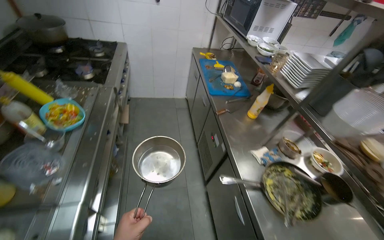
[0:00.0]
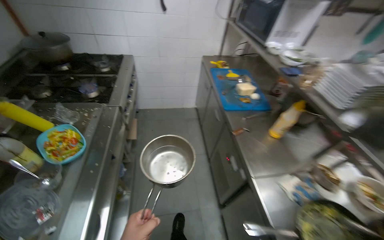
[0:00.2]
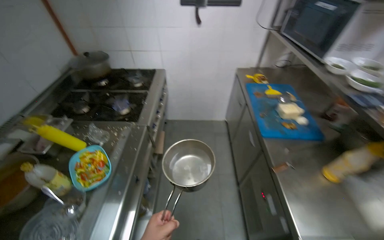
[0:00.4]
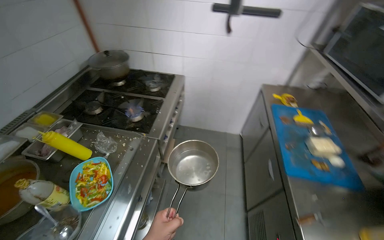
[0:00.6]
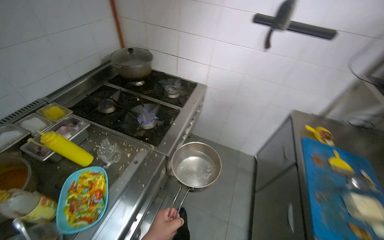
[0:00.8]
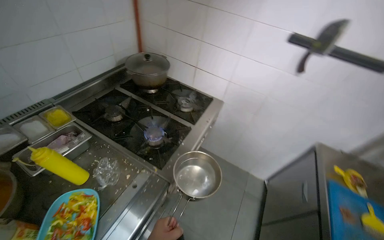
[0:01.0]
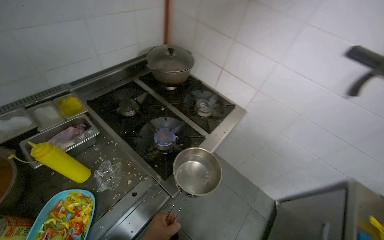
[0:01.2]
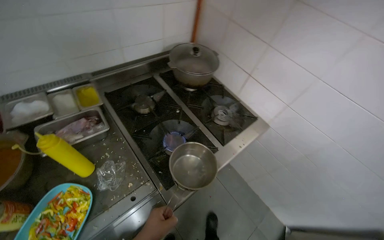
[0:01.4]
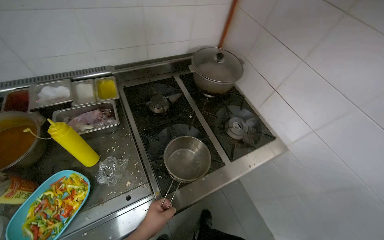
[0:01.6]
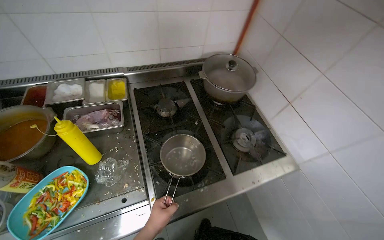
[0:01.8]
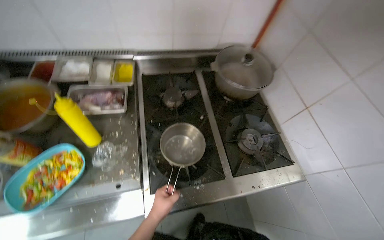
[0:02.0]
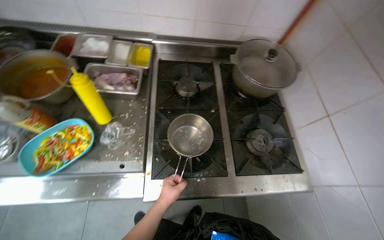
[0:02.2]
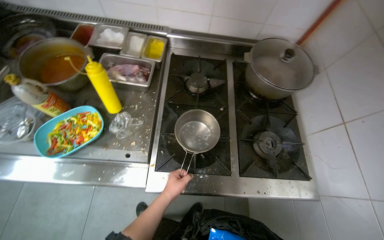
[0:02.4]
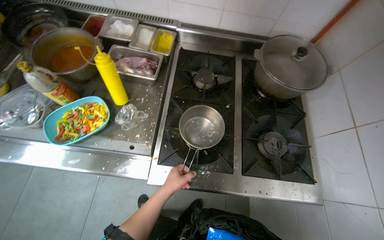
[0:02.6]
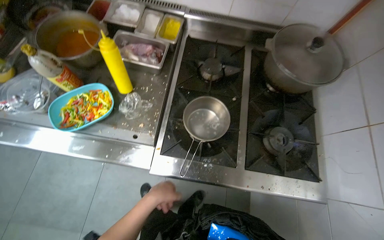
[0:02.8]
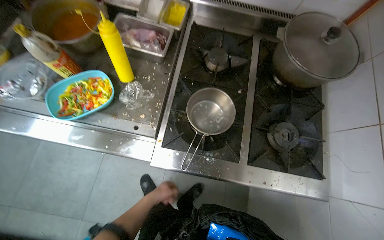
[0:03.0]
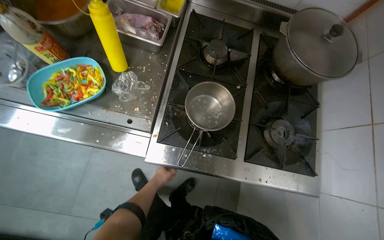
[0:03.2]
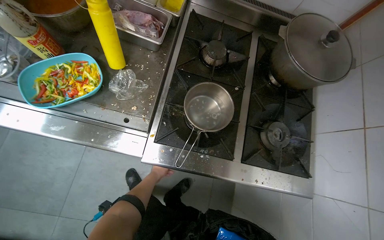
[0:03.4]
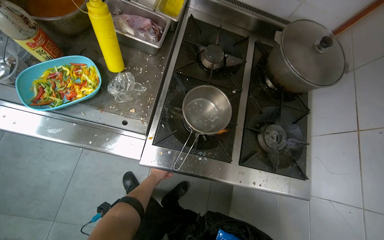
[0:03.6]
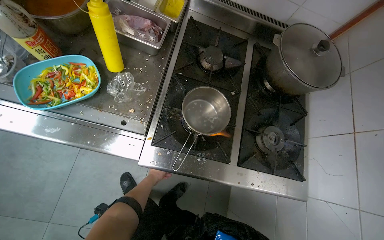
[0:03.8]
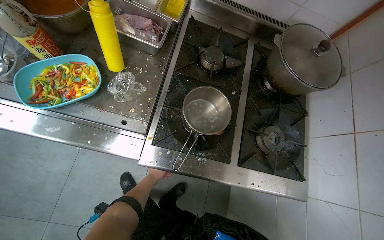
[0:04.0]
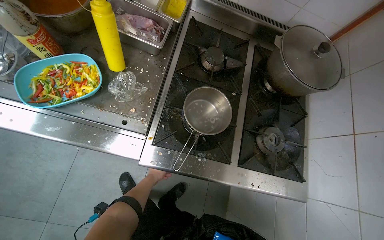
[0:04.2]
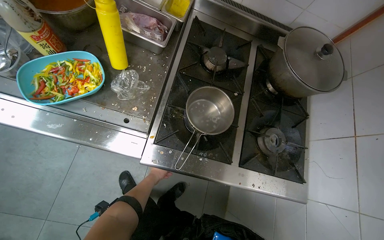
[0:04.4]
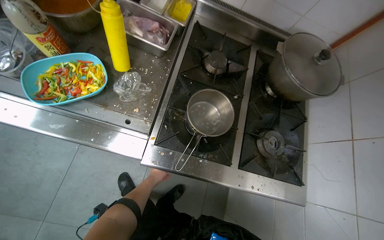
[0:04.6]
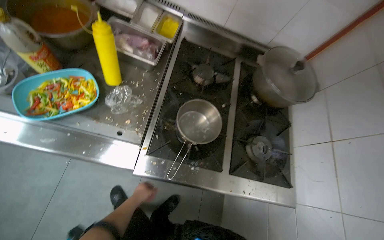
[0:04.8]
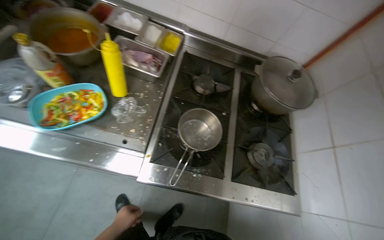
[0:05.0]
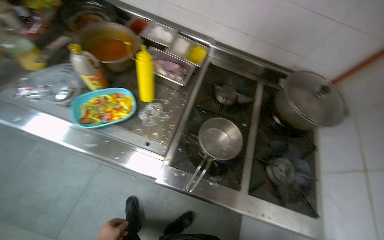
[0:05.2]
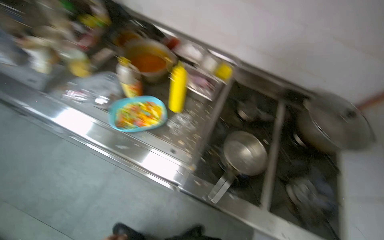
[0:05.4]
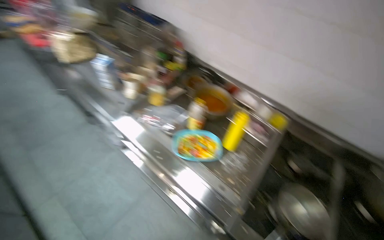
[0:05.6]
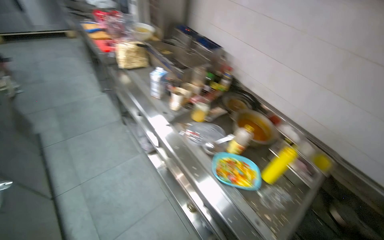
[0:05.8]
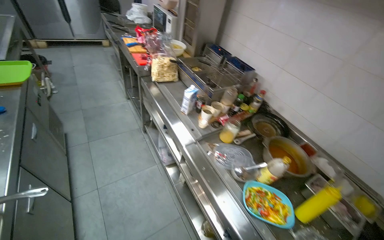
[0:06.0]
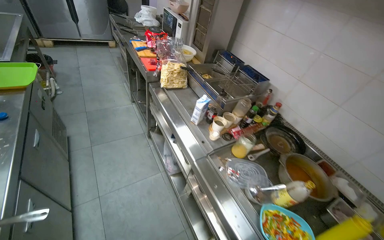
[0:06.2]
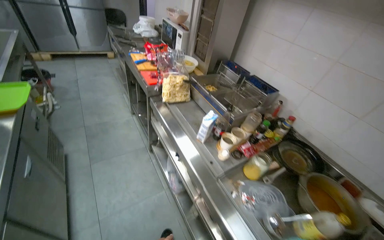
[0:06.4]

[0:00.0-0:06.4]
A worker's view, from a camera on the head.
Job: preparing food.
The whole recording: Boiling Water. The worker fills a pot with water, places it on the stove, and turns on the burner.
0:00.0 to 0:01.6: The wearer moves approximately 1 m. The head rotates about 70 degrees to the left.
0:01.6 to 0:03.2: The head turns to the left by roughly 35 degrees. The wearer looks approximately 15 degrees further downward.

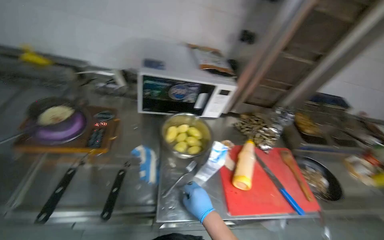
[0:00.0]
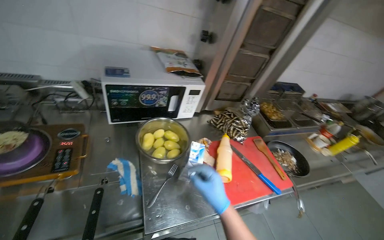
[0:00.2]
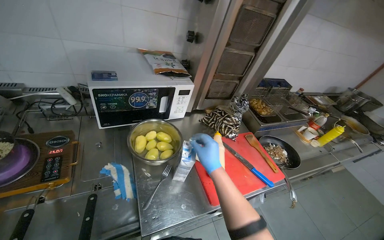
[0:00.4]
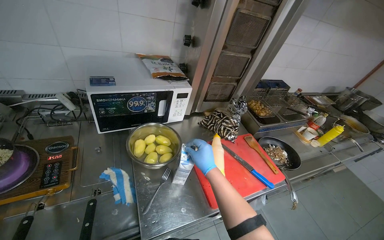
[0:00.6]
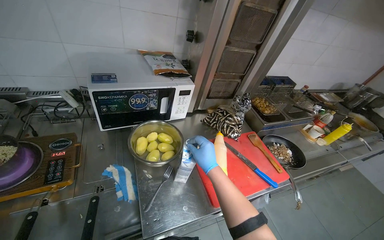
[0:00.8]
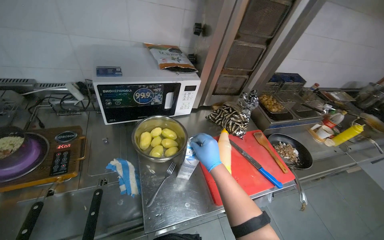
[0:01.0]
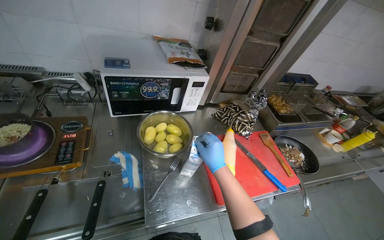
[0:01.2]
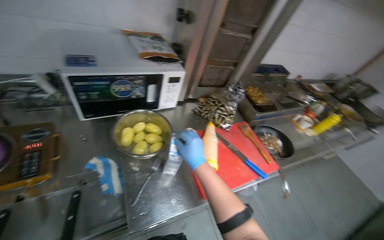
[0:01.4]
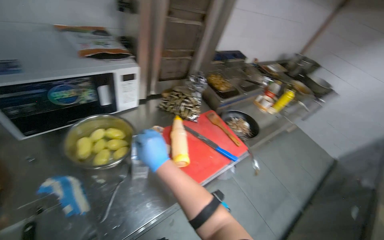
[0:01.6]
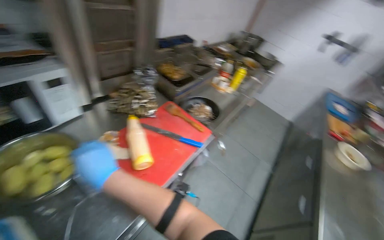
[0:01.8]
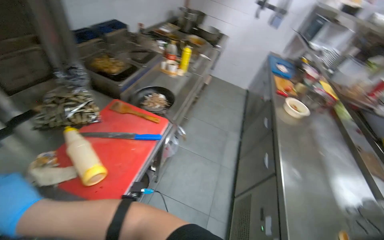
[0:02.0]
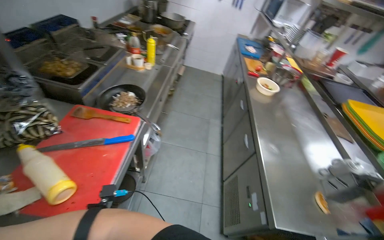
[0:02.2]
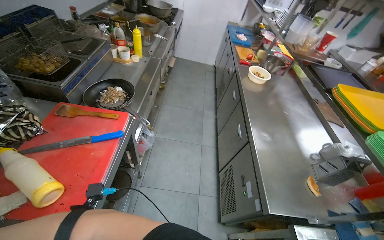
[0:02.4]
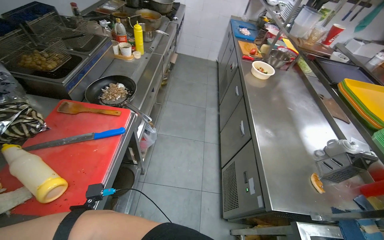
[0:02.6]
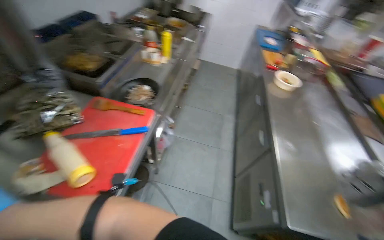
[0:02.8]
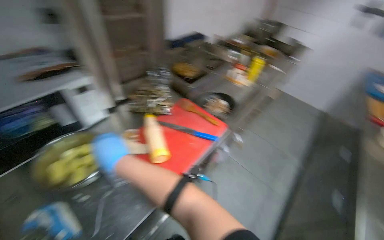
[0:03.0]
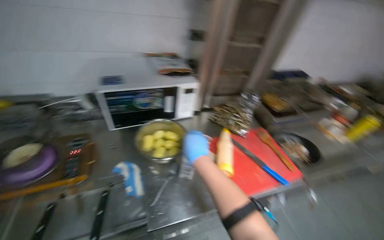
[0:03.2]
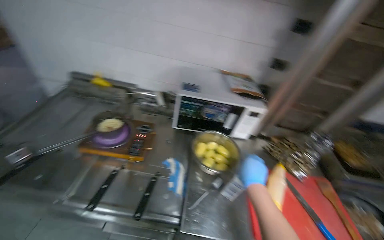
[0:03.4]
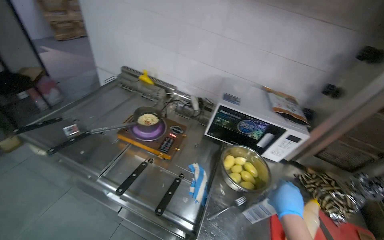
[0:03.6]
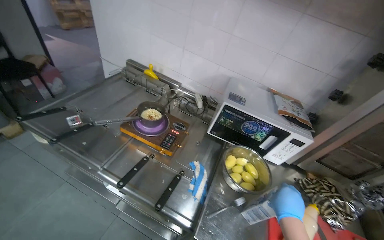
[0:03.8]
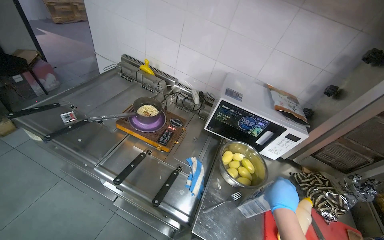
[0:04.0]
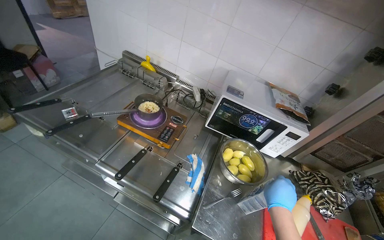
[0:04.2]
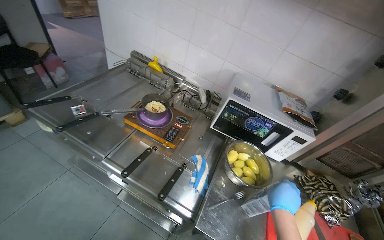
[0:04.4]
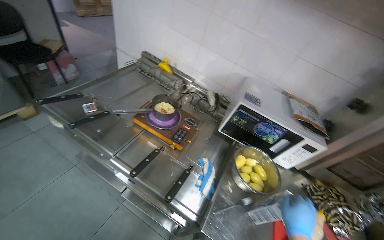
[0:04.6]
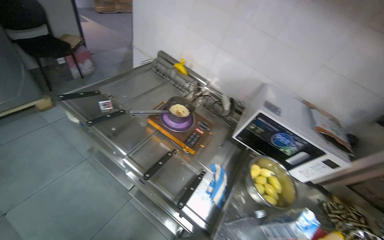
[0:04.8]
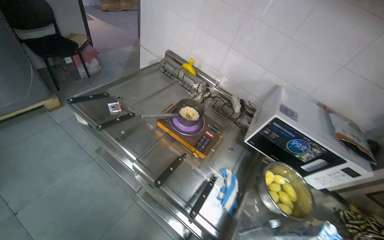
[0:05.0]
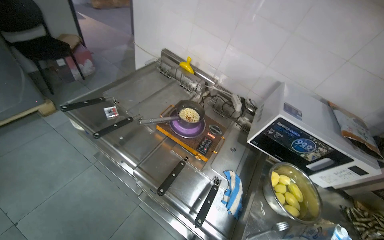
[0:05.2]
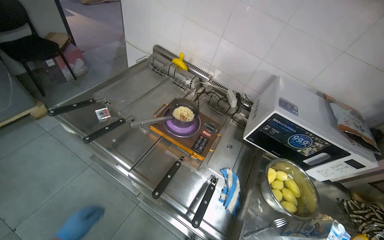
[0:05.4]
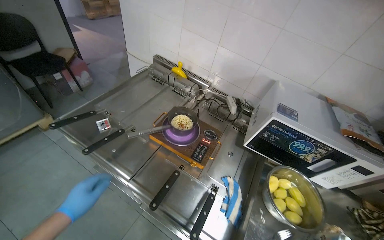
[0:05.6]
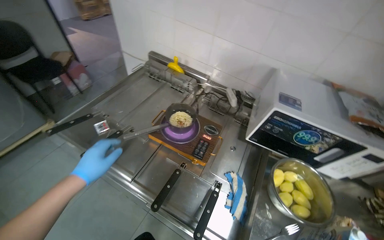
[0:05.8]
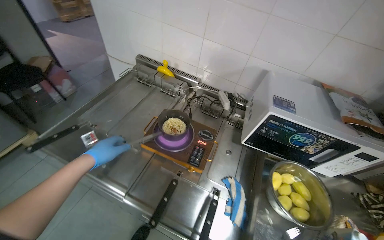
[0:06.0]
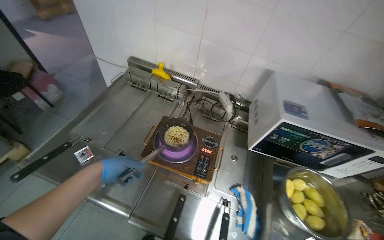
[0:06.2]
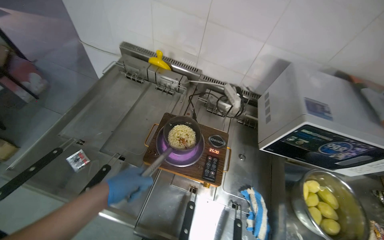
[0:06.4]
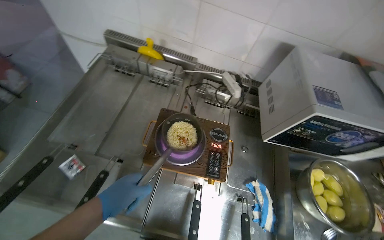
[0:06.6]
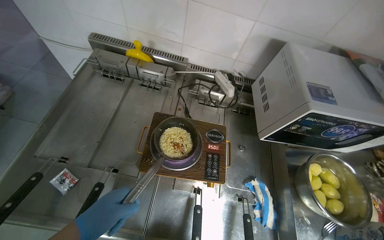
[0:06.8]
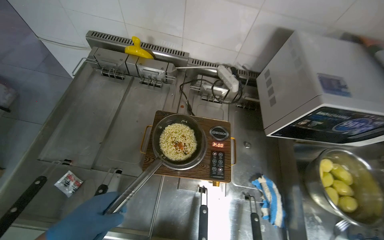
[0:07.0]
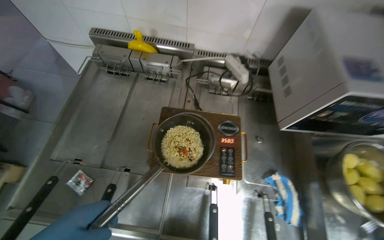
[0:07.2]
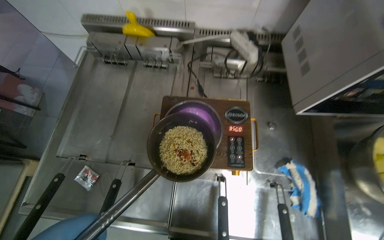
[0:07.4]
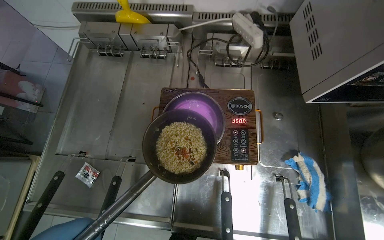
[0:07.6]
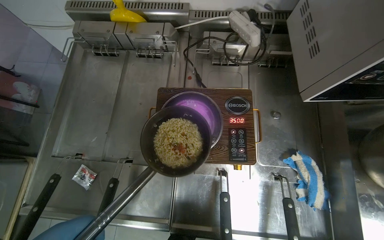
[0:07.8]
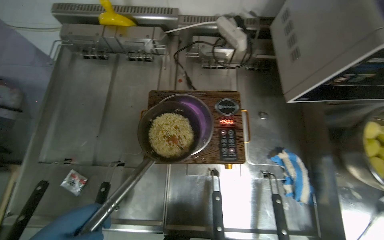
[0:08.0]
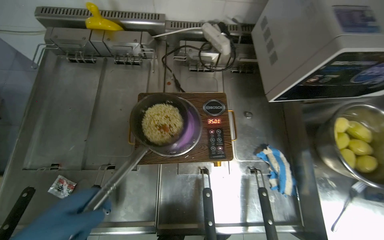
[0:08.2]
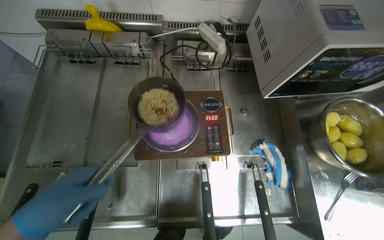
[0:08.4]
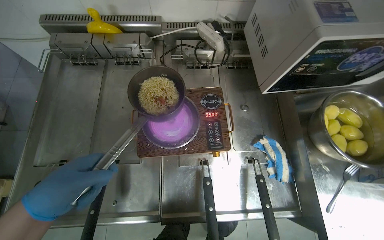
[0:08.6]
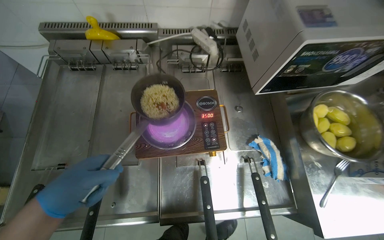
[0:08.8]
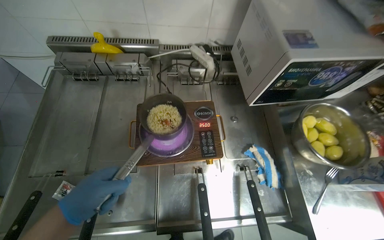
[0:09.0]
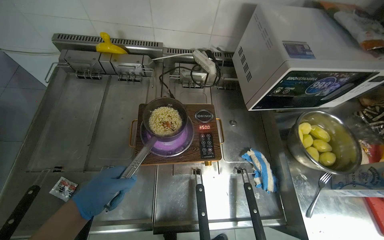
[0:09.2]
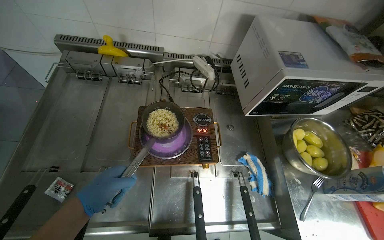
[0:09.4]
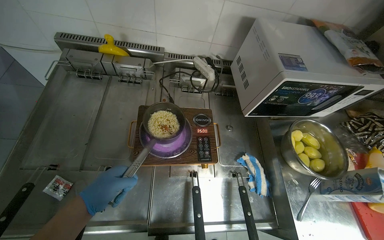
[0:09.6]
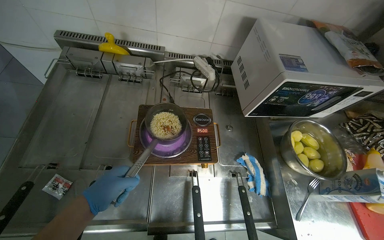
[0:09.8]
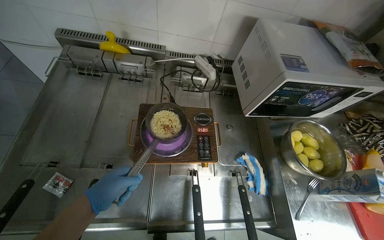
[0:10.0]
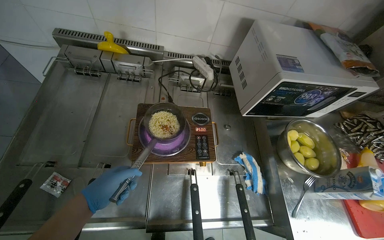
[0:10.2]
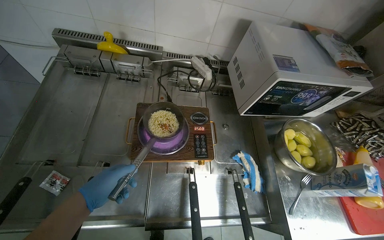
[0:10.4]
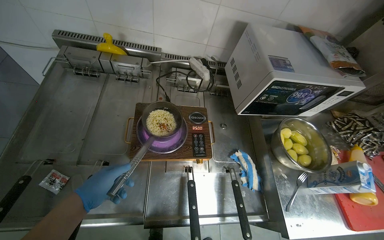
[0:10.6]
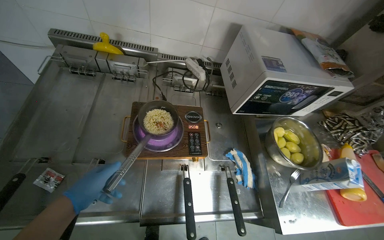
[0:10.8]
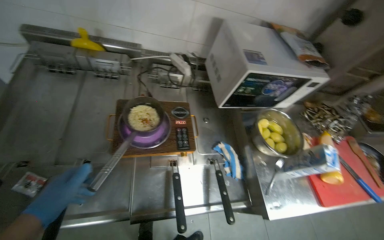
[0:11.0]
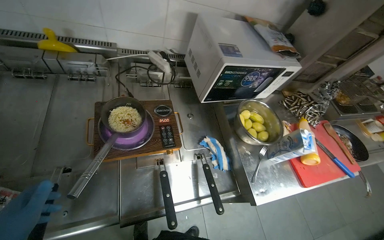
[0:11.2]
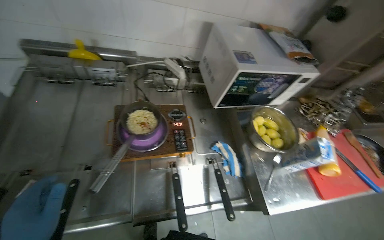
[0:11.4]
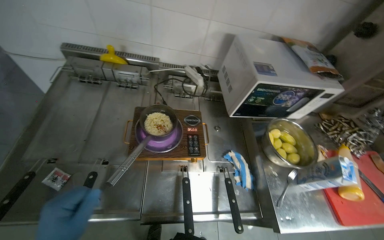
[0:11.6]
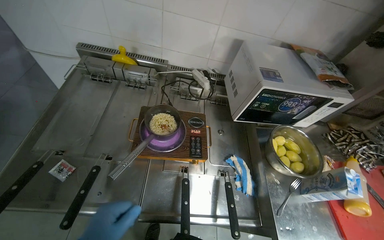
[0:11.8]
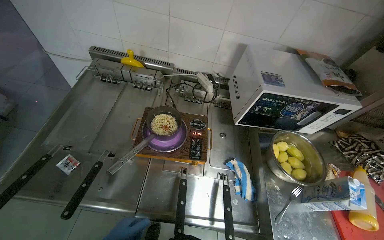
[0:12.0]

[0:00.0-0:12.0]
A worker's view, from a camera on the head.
Job: cooking food.
The whole recording: Stirring noodles in pot. The worker stirs the noodles in the pot with a fork.
0:00.0 to 0:01.6: The wearer looks about 30 degrees further to the right. The right hand moves up the picture, approximately 15 cm.
0:03.0 to 0:04.4: The wearer looks some 75 degrees further to the left. The camera pitches upward, by approximately 10 degrees.
0:06.0 to 0:07.6: The view tips downward by roughly 25 degrees.

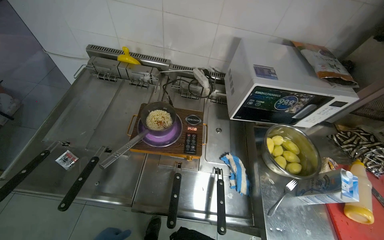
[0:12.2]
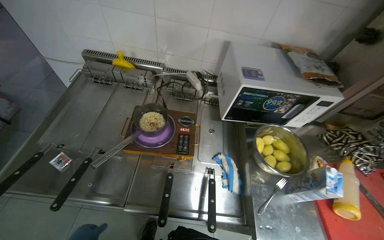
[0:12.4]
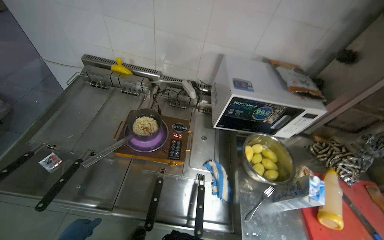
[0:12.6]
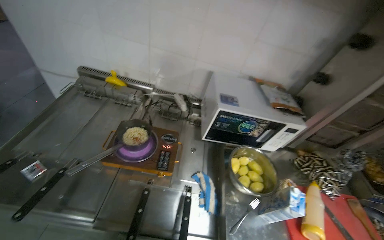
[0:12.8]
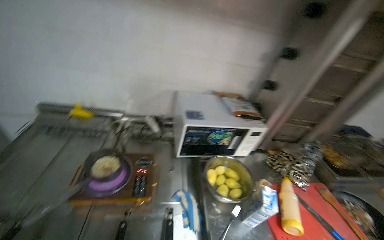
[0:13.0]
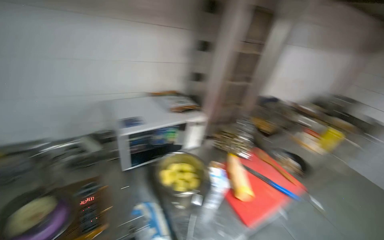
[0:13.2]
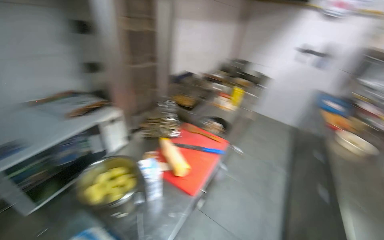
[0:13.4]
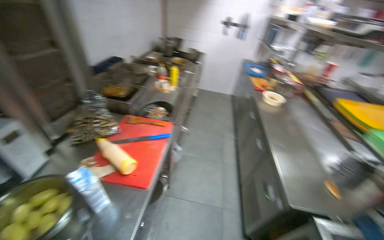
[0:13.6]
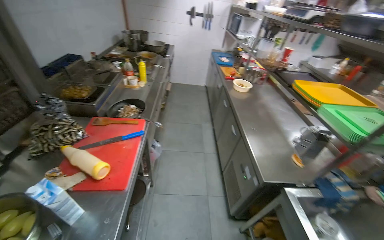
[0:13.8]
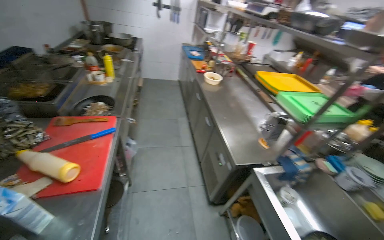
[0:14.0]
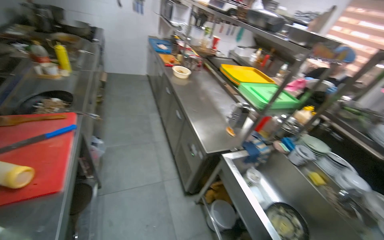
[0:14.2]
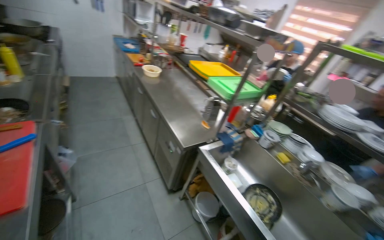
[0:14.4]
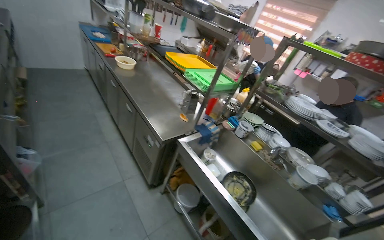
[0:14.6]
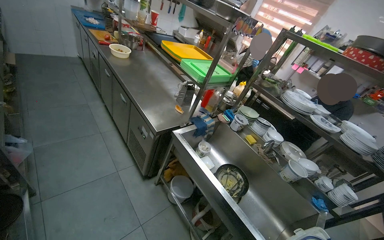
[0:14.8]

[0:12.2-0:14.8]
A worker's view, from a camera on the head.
Job: cooking food.
The whole recording: Stirring noodles in pot. The worker stirs the noodles in the pot with a fork.
0:12.2 to 0:13.4: The wearer looks roughly 65 degrees further to the right.
0:13.4 to 0:14.8: The wearer's head swings roughly 70 degrees to the right. The camera pitches downward, by roughly 15 degrees.
